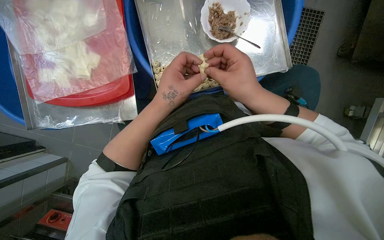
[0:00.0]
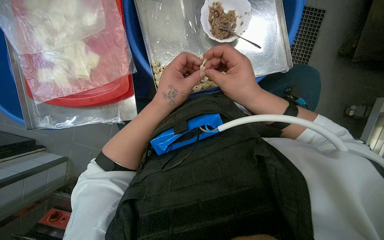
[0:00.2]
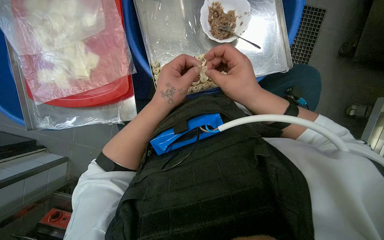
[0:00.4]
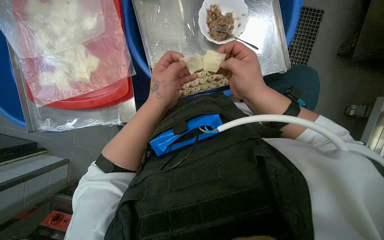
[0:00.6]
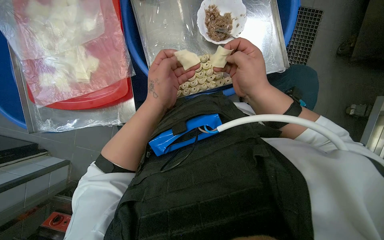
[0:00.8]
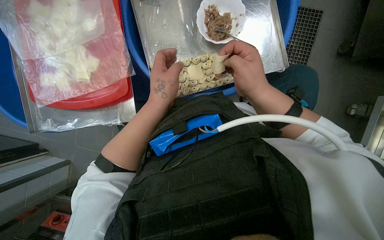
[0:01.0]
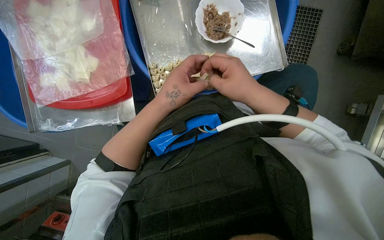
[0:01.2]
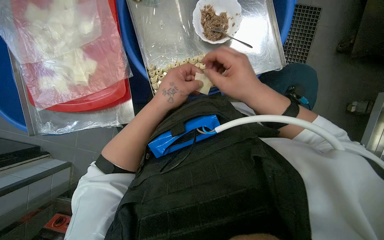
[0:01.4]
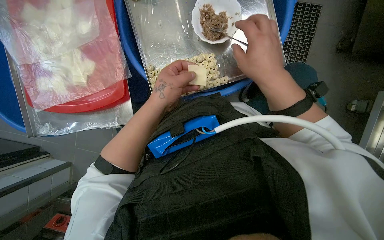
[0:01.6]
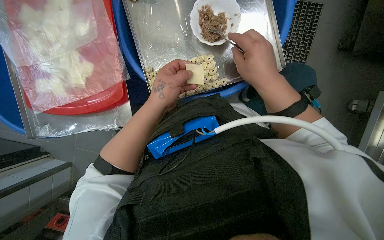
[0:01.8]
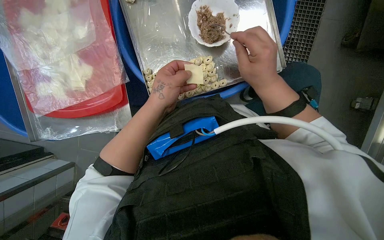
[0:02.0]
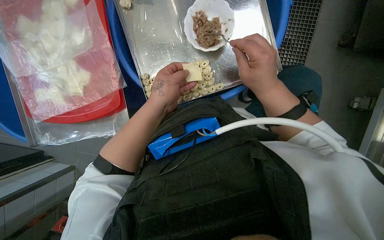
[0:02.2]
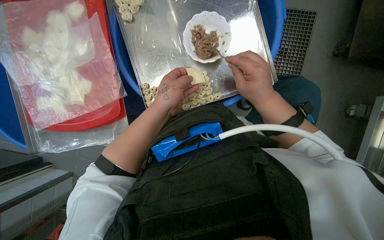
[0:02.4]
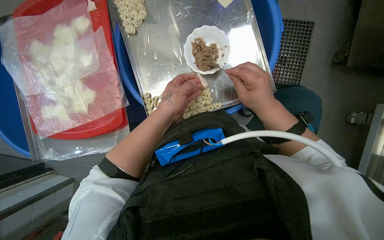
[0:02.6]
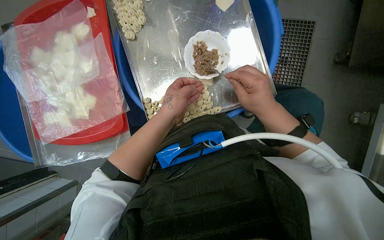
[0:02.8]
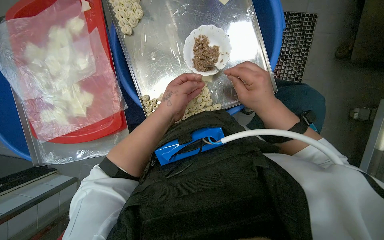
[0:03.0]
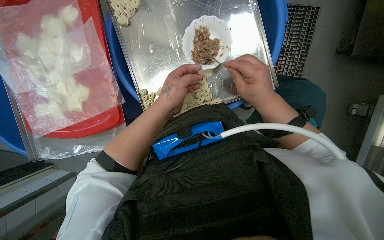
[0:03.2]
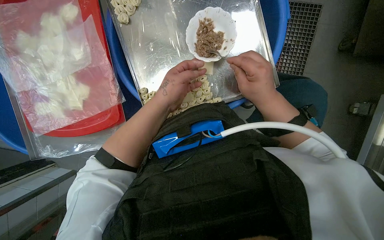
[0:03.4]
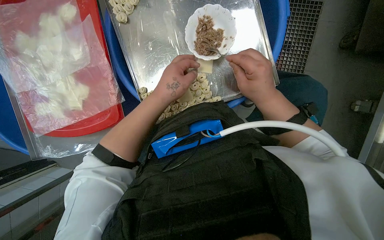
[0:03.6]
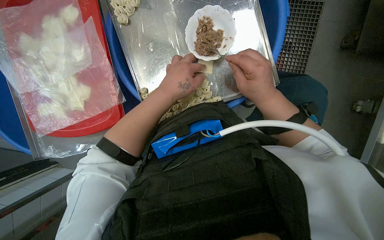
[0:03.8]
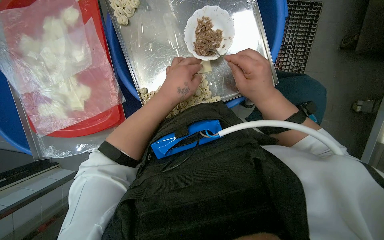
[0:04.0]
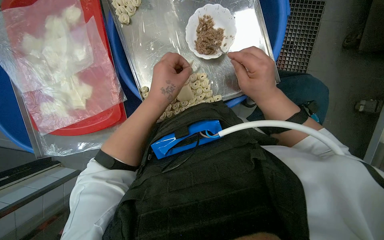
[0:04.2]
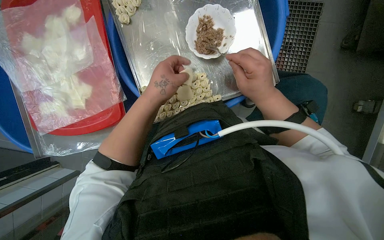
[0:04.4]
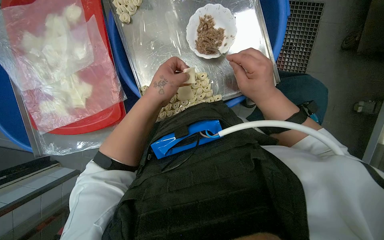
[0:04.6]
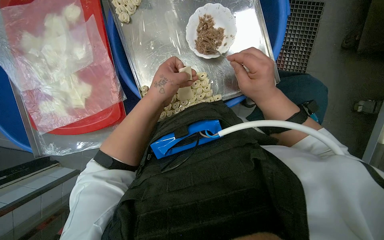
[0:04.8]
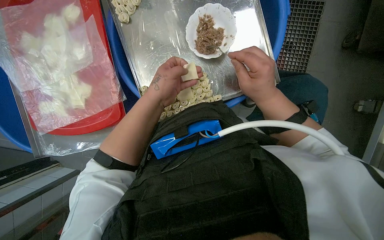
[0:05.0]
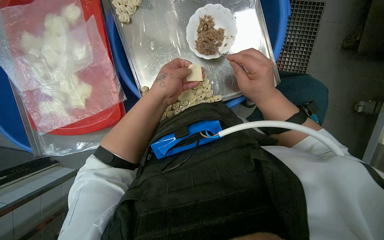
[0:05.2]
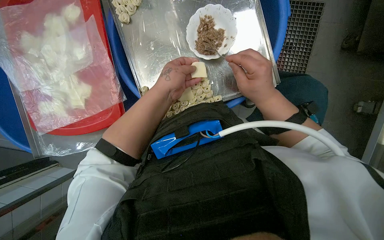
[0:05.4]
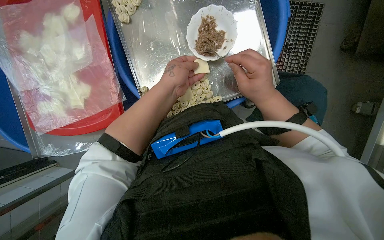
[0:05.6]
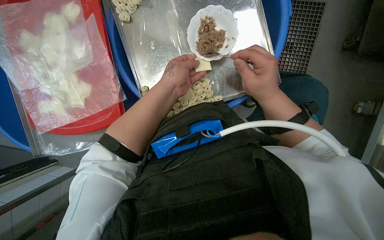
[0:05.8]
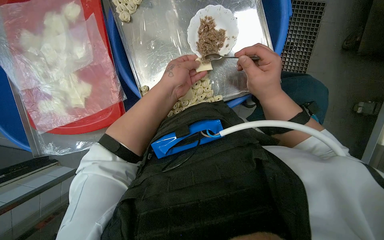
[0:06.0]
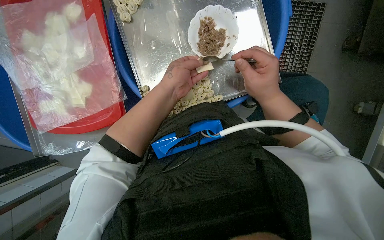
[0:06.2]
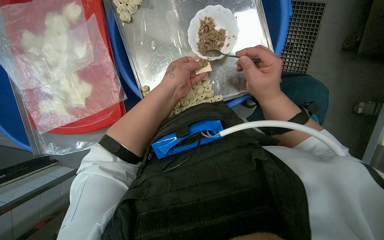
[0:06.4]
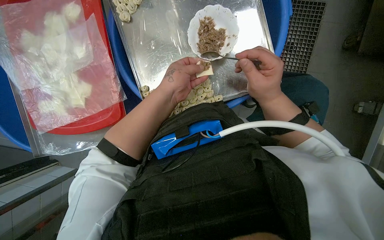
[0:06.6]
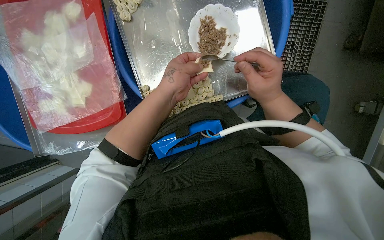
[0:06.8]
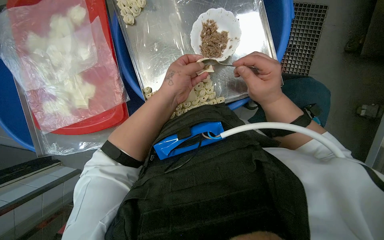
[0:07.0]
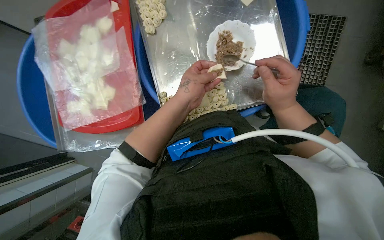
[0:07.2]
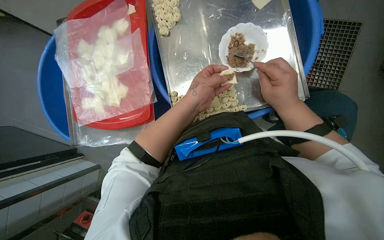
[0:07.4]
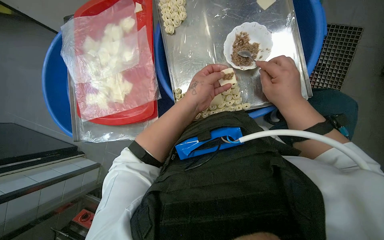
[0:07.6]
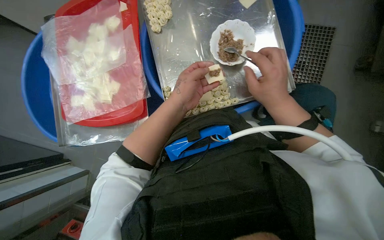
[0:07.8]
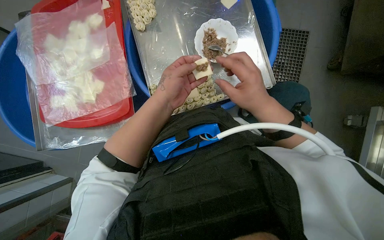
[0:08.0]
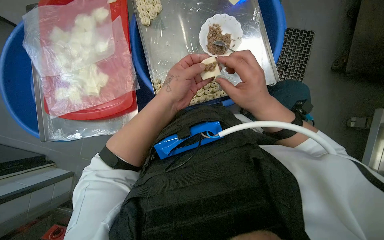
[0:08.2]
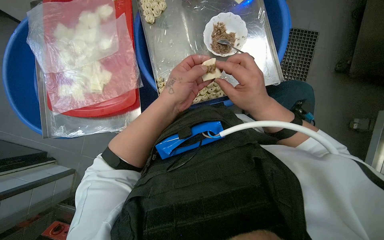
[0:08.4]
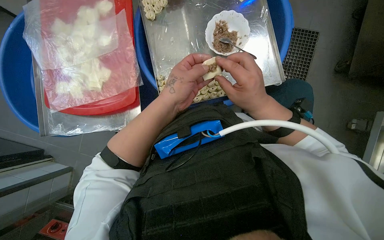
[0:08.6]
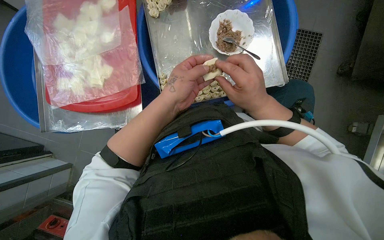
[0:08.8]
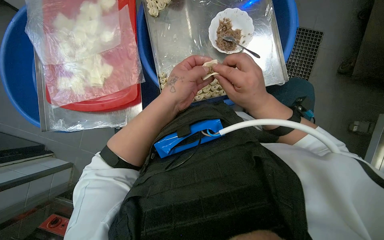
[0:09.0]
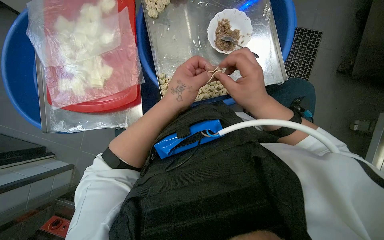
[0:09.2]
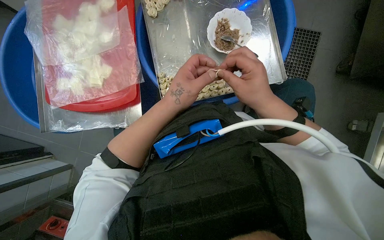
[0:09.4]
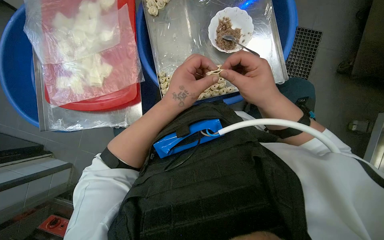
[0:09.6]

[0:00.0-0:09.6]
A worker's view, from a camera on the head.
Job: preparing food.
The whole recording: Making dumplings with meat filling. The worker picks up dough, fills it with meat, folds it, and places the finished dumpling on a tray.
0:00.0 to 0:01.6: The hands work in one place, with small movements.
0:03.2 to 0:08.0: The hands stay close to where they were, moving slightly.
0:08.0 to 0:09.6: The hands stay close to where they were, moving slightly.

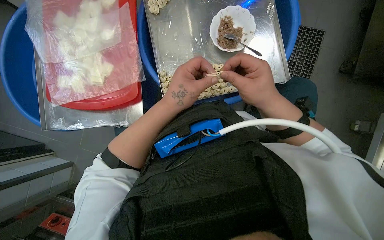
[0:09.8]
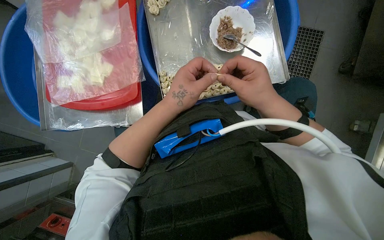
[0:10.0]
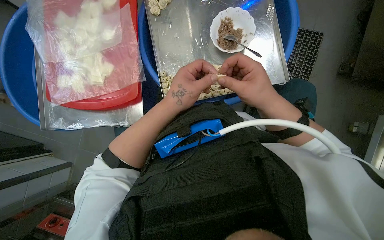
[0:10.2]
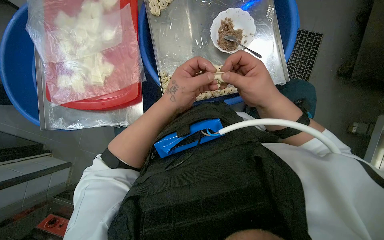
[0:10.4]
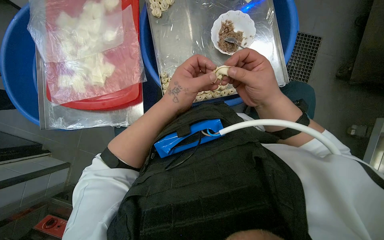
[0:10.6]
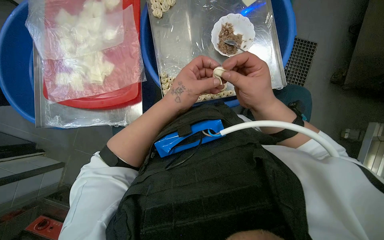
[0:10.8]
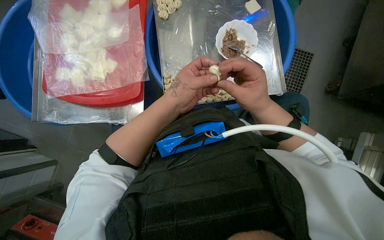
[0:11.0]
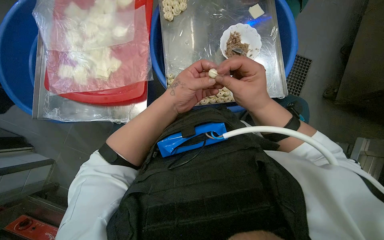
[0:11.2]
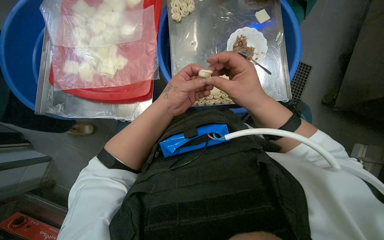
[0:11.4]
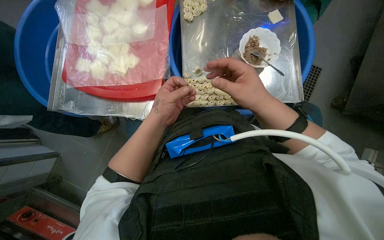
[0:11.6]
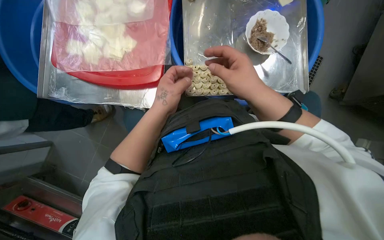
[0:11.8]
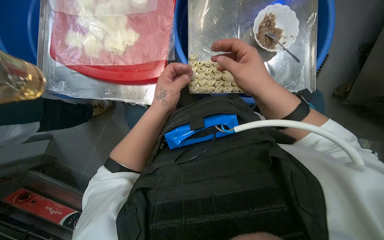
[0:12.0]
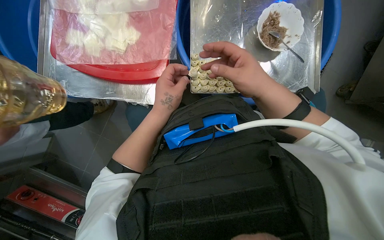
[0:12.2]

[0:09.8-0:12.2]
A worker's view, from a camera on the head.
Job: preparing food.
The whole recording: Making dumplings with meat filling. The worker picks up dough, fills it with meat, folds it, and places the finished dumpling on a tray.
0:09.8 to 0:11.0: The hands work in one place, with small movements.

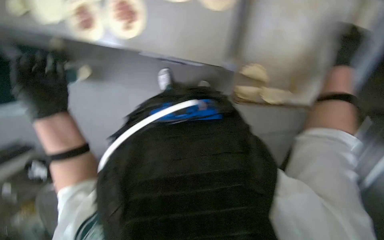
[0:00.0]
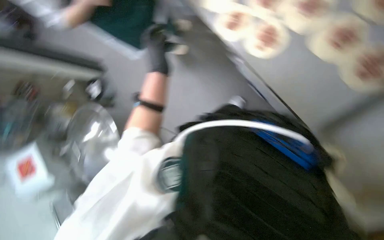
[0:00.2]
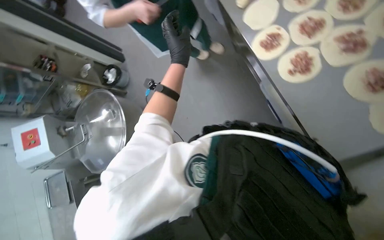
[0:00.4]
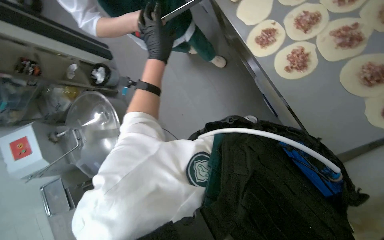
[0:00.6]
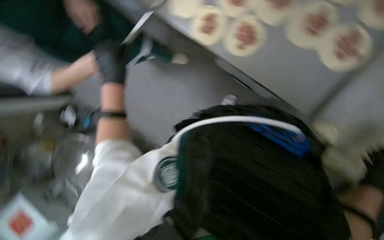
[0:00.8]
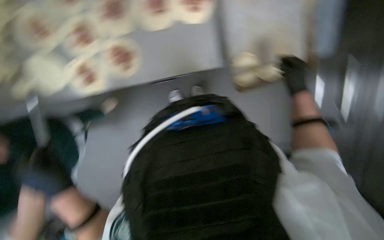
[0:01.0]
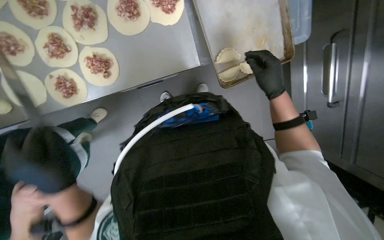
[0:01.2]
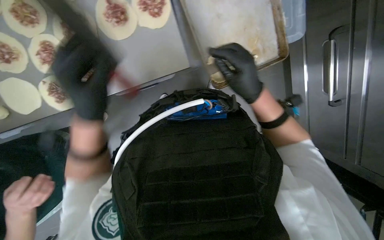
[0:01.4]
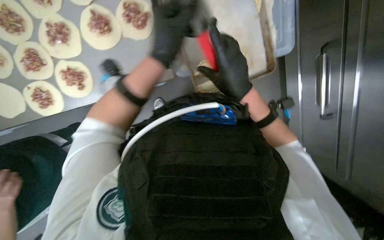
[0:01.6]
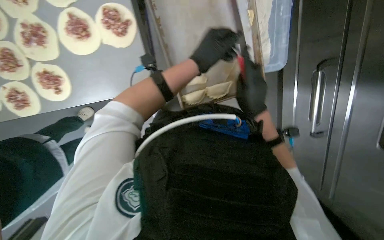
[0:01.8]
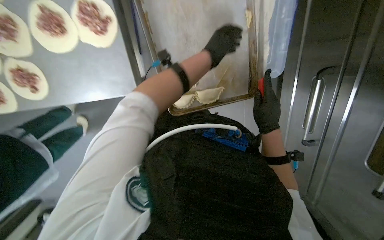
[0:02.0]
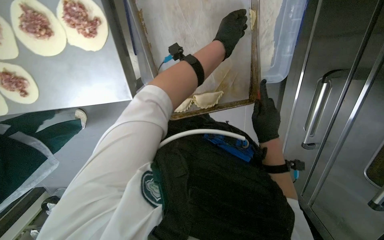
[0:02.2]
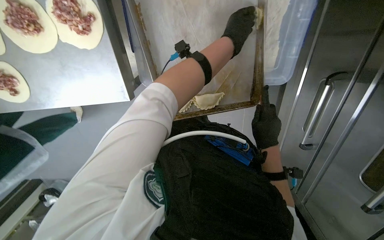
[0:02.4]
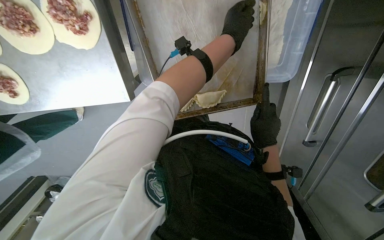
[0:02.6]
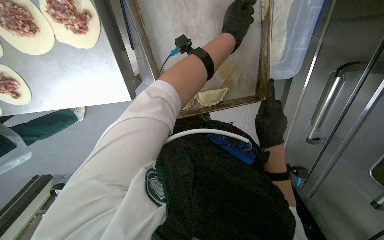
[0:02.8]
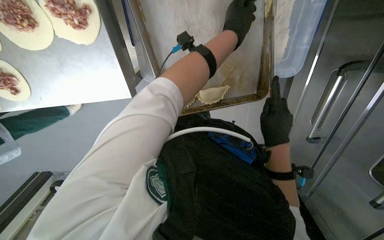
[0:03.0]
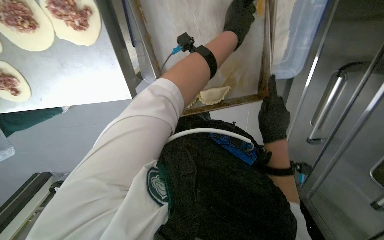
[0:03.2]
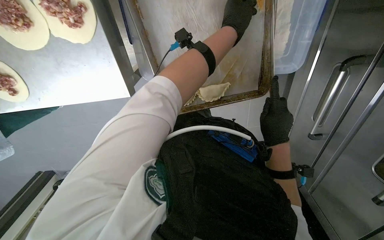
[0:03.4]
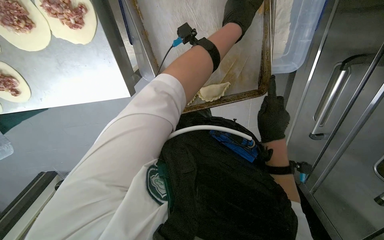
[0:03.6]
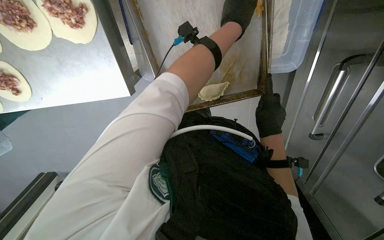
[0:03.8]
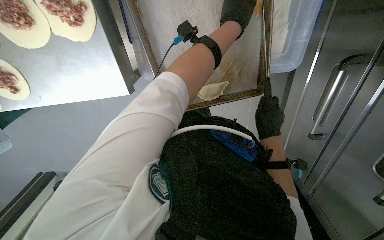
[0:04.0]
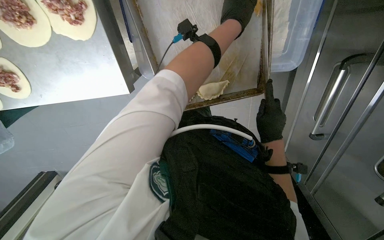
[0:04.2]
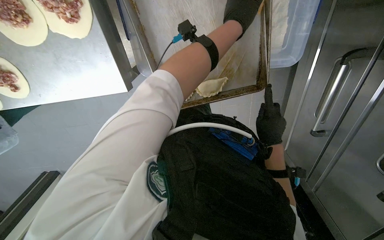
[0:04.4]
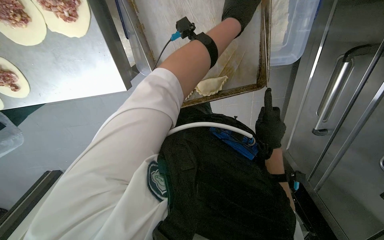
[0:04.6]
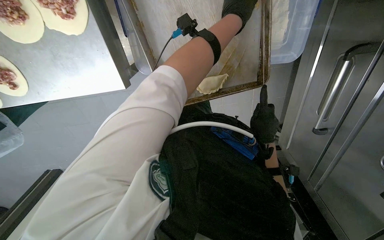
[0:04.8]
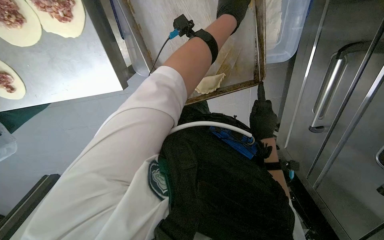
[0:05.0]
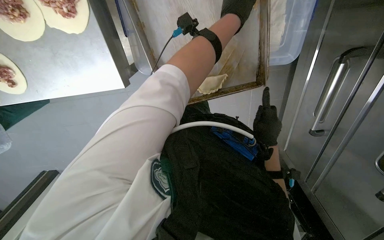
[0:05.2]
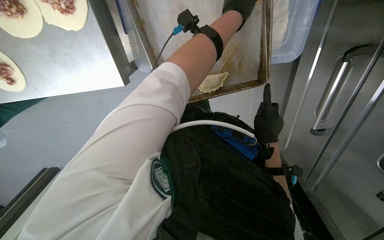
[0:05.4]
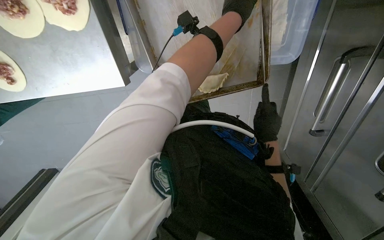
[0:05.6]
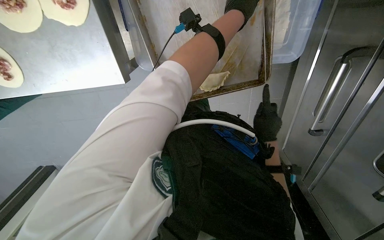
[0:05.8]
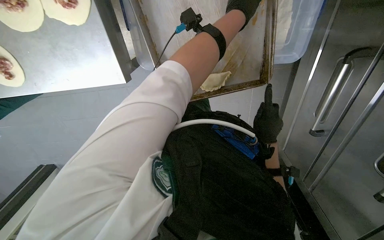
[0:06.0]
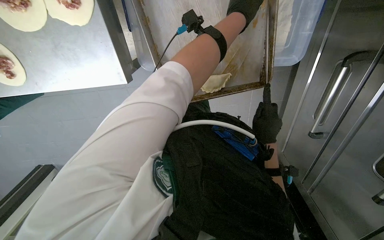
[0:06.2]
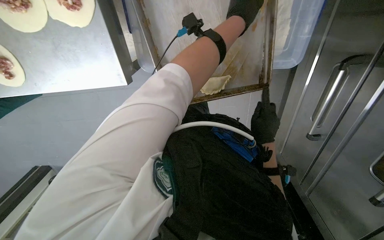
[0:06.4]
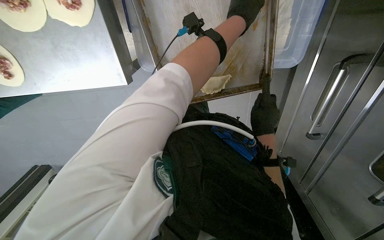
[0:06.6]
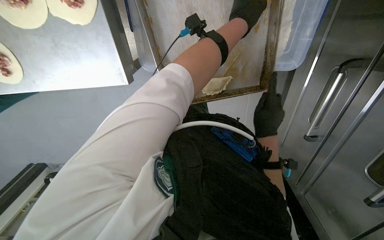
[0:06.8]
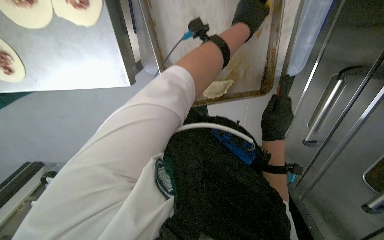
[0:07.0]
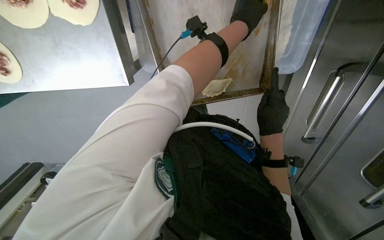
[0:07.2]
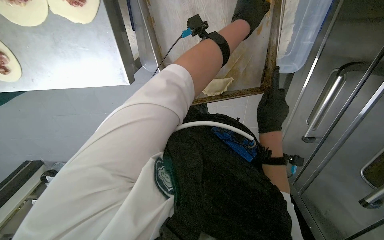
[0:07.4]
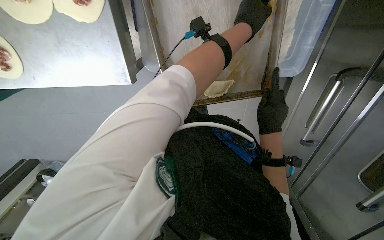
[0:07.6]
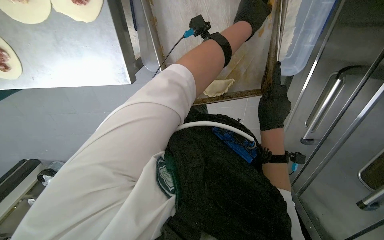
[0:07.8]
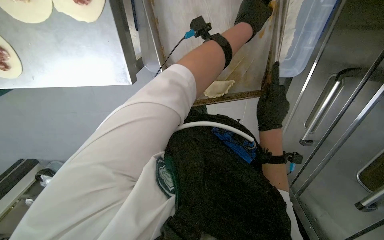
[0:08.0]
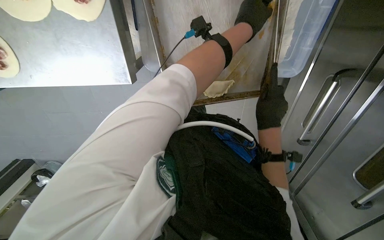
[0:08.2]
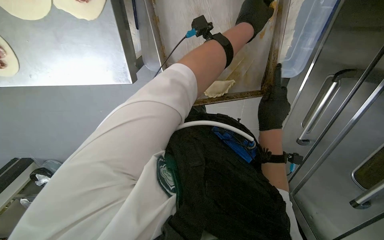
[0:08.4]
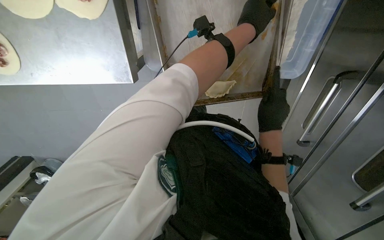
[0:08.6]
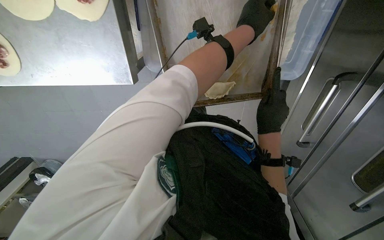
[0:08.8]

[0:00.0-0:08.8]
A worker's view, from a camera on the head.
Job: preparing food.
The whole recording: Finishing dough pieces for baking. The worker crimps the edges of the dough pieces and applies a wash to them on the baking sheet.
0:00.0 to 0:01.4: The scene turns about 25 degrees counterclockwise in the picture.
0:01.4 to 0:03.0: The camera travels about 40 cm. The view tips downward by about 15 degrees.
0:03.0 to 0:04.4: The right hand shifts approximately 10 cm farther from the camera.
0:04.4 to 0:05.8: The hands make small movements and keep their place.
0:05.8 to 0:07.4: The right hand heads nearer to the camera, covering roughly 10 cm.
0:07.4 to 0:08.8: The hands are busy where they are.
